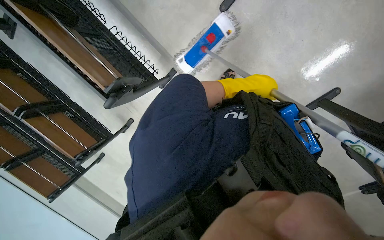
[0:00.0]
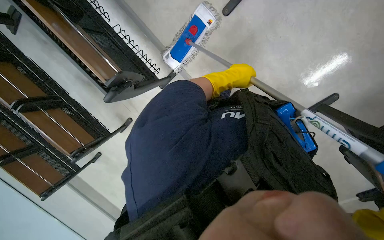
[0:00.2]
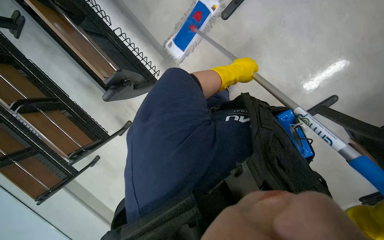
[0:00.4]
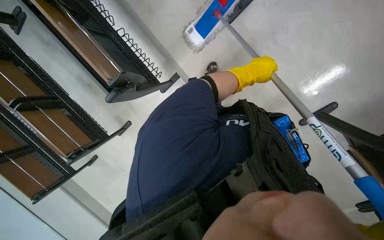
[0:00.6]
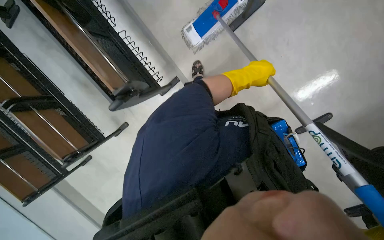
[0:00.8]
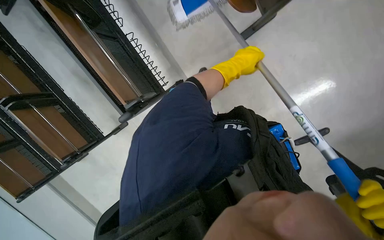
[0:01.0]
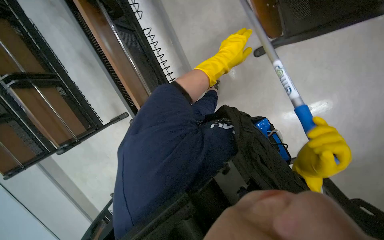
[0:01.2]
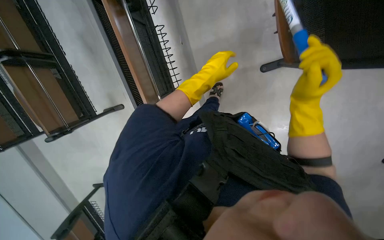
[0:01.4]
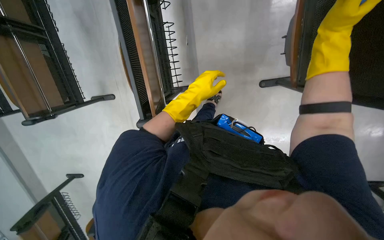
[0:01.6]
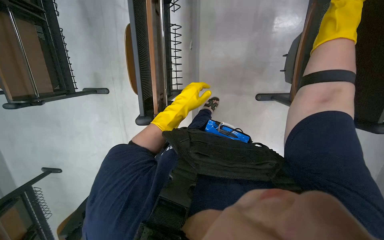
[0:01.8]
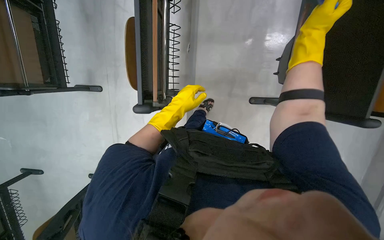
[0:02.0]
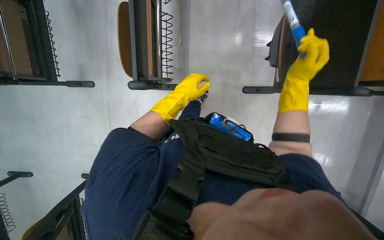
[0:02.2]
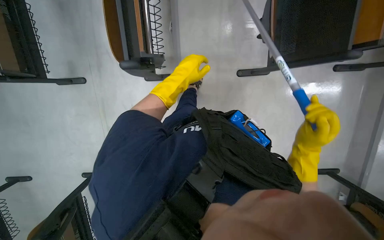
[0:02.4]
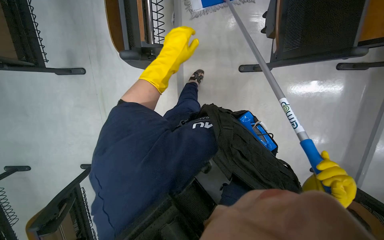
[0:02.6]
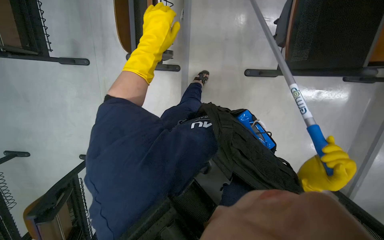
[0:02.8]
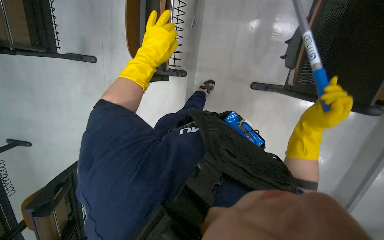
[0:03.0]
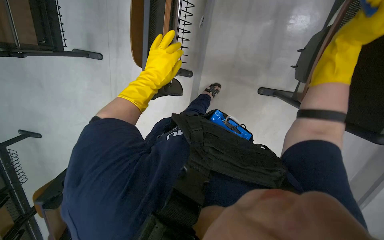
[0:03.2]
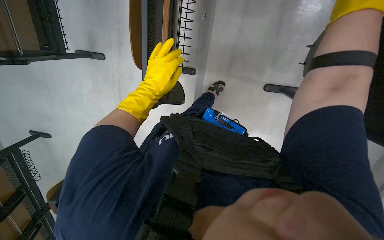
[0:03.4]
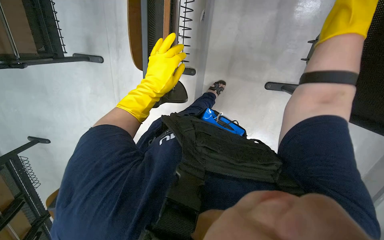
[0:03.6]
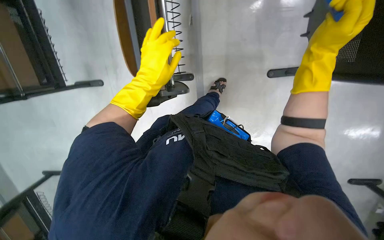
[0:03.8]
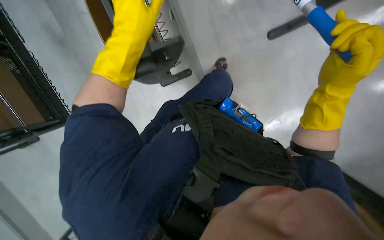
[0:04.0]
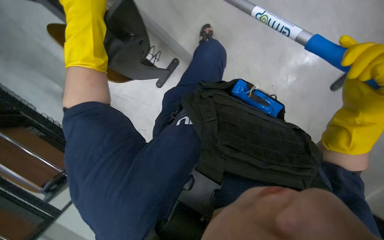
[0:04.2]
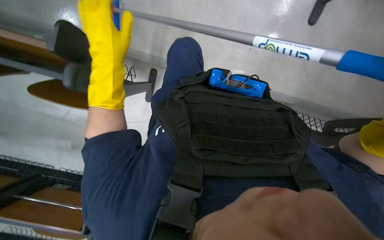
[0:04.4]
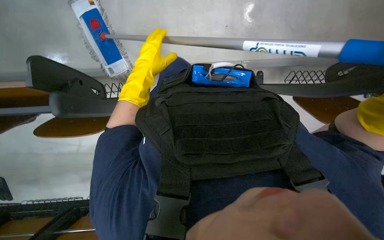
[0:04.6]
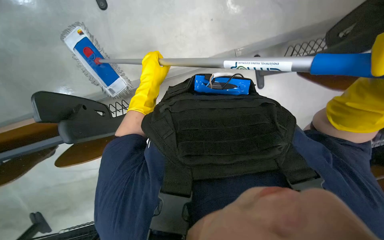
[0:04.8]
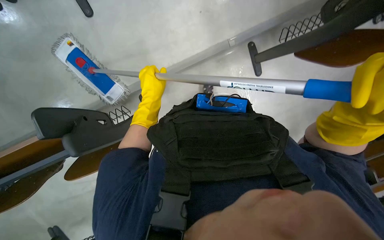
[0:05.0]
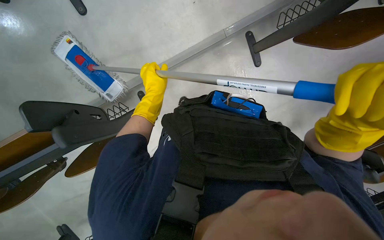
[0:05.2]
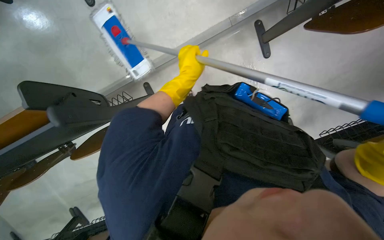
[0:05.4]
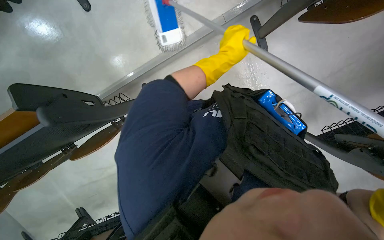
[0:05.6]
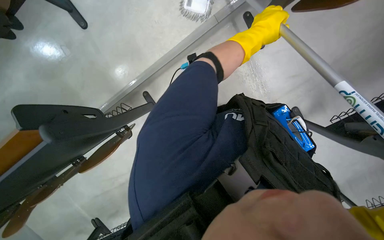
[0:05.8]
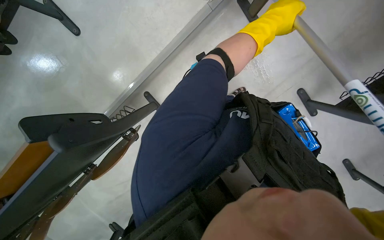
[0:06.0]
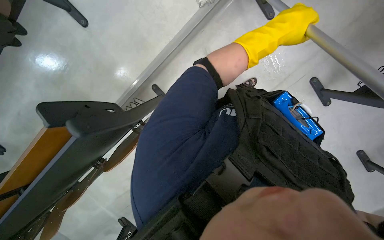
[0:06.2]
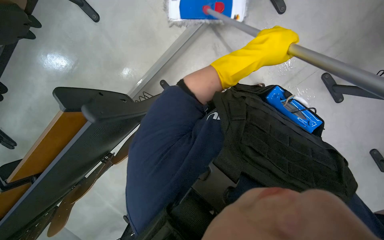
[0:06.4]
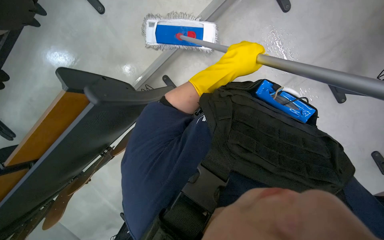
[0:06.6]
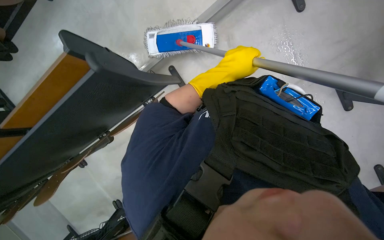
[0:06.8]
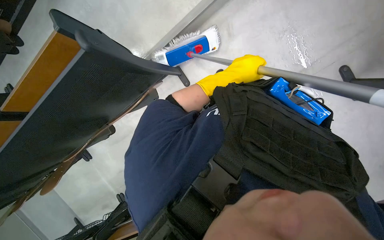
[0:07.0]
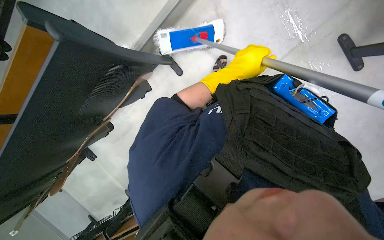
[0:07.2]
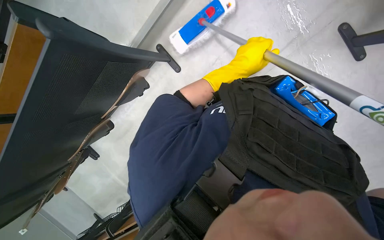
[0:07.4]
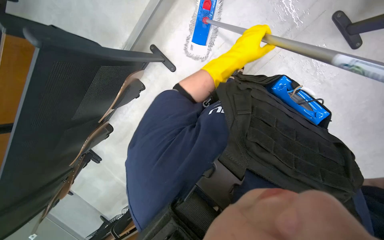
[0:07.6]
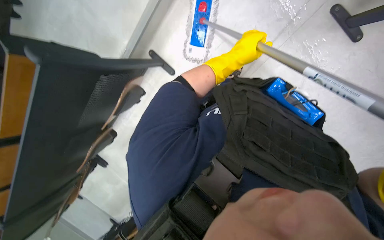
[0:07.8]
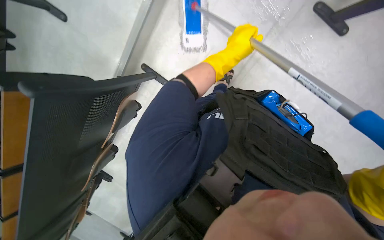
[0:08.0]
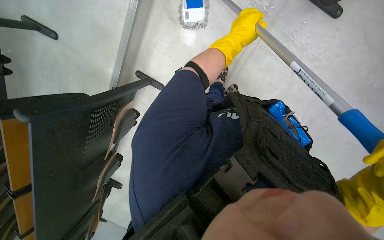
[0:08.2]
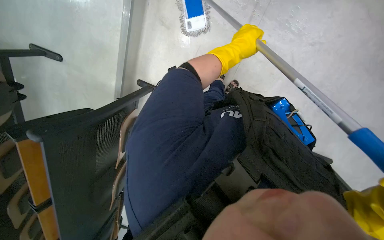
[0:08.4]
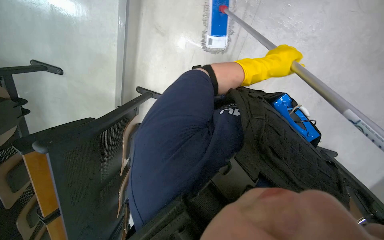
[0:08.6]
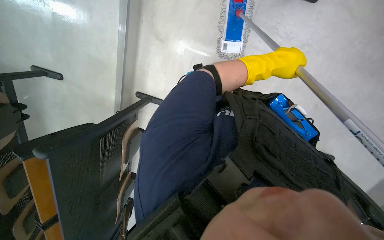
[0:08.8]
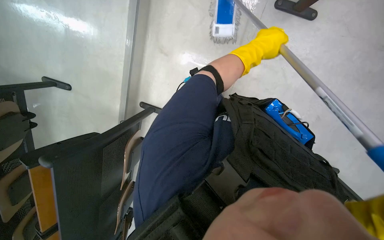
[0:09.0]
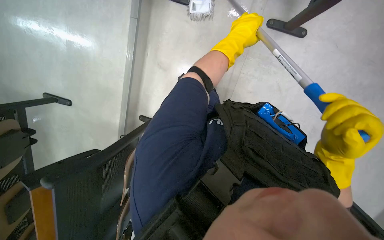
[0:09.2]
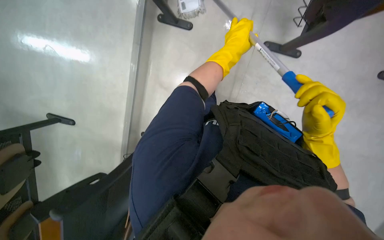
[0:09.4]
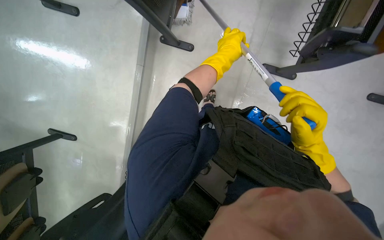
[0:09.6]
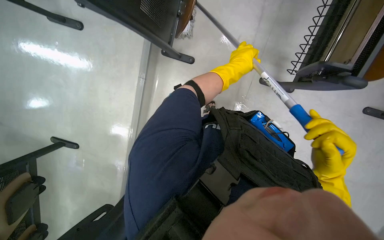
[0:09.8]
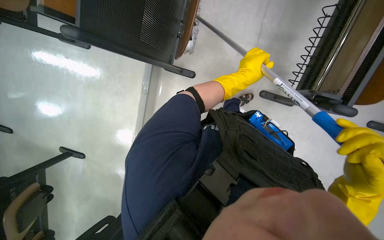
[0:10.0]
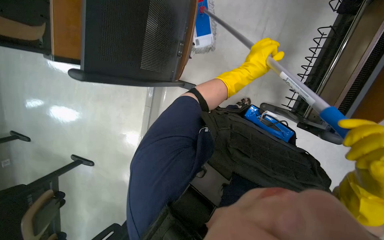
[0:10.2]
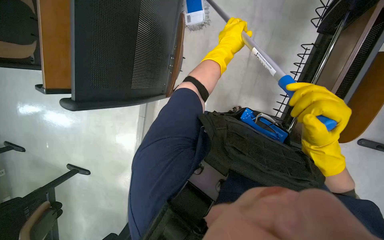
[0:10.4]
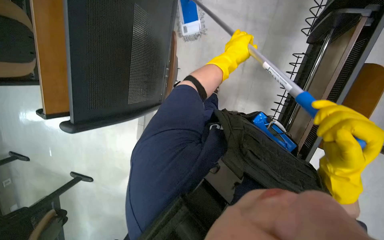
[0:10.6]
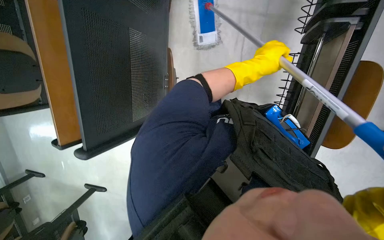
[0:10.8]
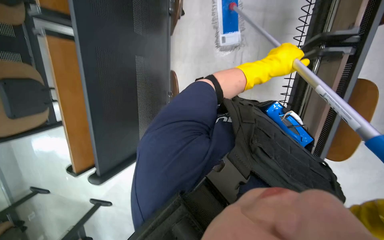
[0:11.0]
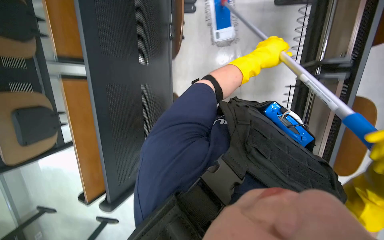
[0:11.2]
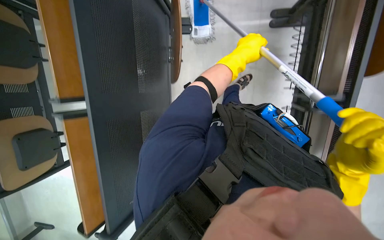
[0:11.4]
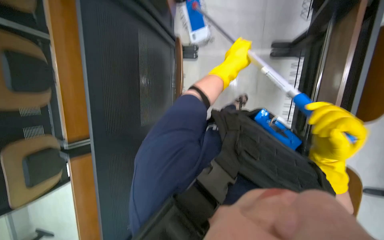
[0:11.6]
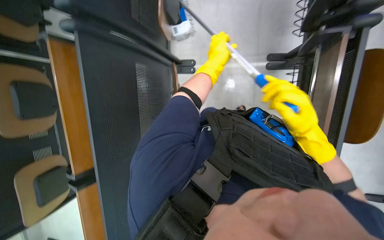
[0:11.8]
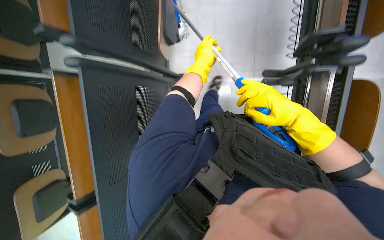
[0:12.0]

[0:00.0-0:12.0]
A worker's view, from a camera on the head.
Job: mopping floor.
The whole recording: Mopping lecture hall floor. The worker mops the floor in the lecture hall, moving chairs and other items as needed to clean the area.
0:00.0 to 0:01.6: The camera travels approximately 50 cm. The view pans to the right by approximately 20 degrees. The scene turns some 35 degrees clockwise in the picture.
0:01.6 to 0:03.0: The left hand is displaced to the left by about 15 cm.
0:03.0 to 0:04.4: The scene rotates counterclockwise by some 30 degrees.
0:04.4 to 0:06.0: The scene turns some 40 degrees counterclockwise in the picture.
0:06.0 to 0:07.6: The camera is aimed about 15 degrees further to the left. The camera pitches downward, by roughly 15 degrees. The left hand shifts about 10 cm down the picture.
0:07.6 to 0:09.0: The left hand shifts some 15 cm to the right.
0:09.0 to 0:10.4: The view tips upward by about 20 degrees.

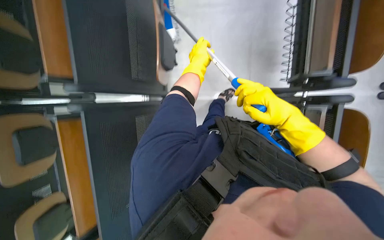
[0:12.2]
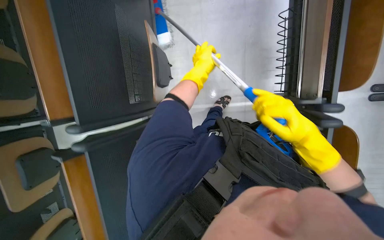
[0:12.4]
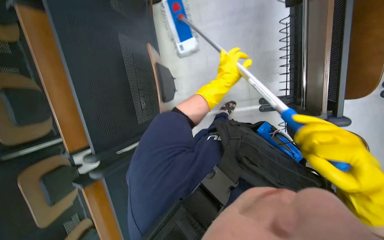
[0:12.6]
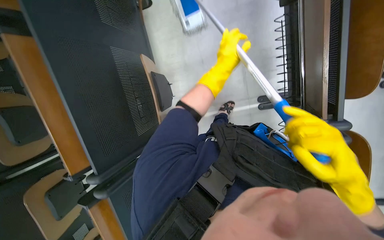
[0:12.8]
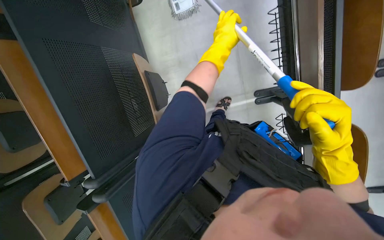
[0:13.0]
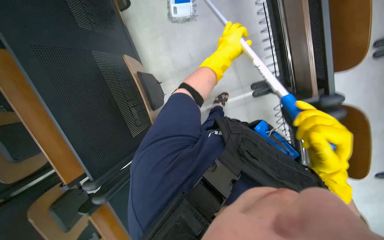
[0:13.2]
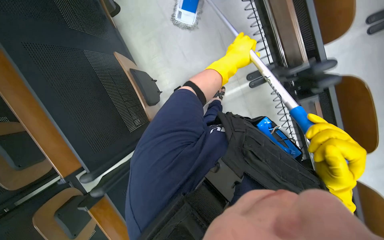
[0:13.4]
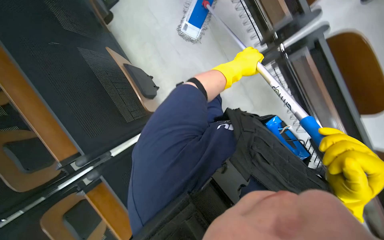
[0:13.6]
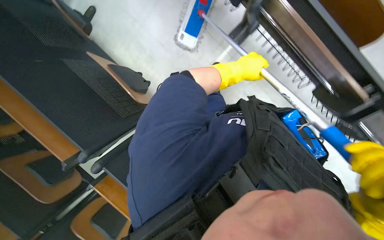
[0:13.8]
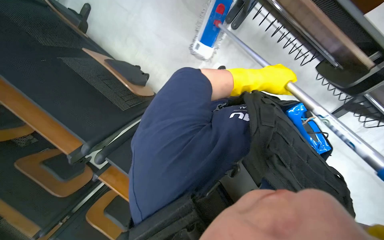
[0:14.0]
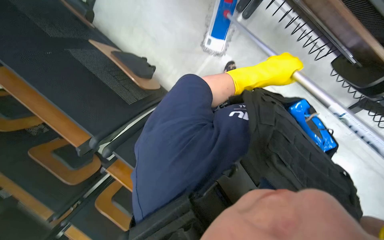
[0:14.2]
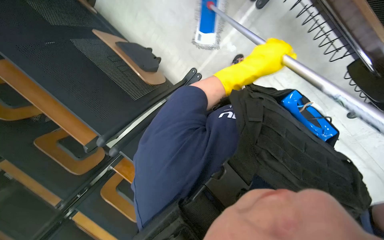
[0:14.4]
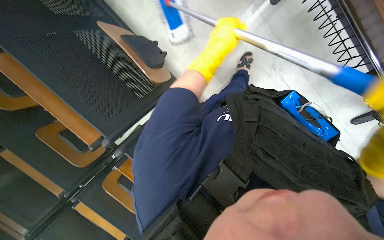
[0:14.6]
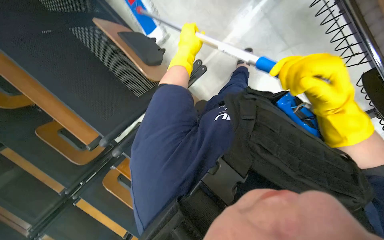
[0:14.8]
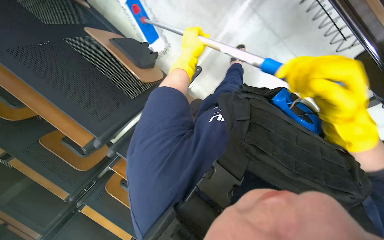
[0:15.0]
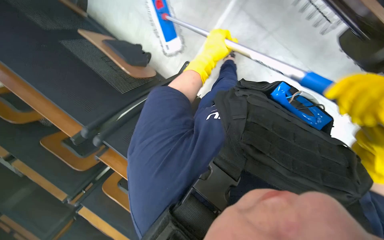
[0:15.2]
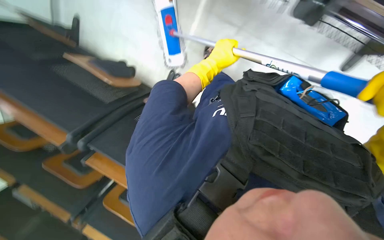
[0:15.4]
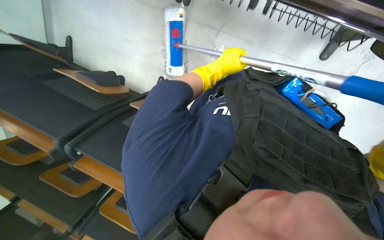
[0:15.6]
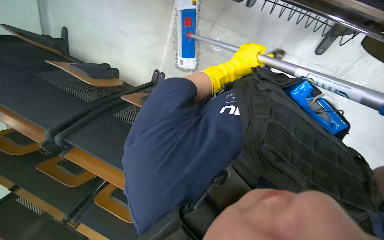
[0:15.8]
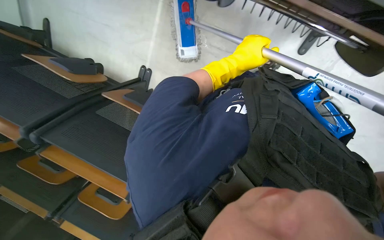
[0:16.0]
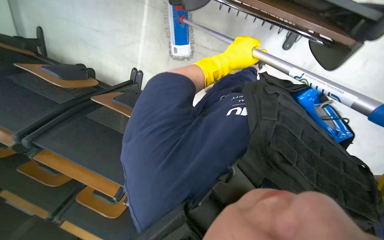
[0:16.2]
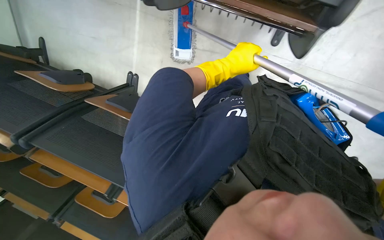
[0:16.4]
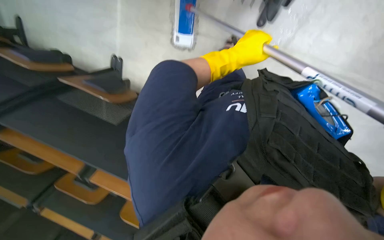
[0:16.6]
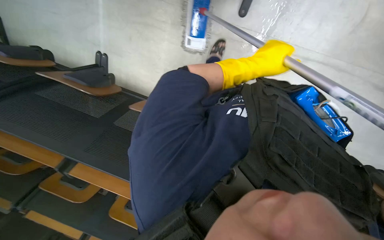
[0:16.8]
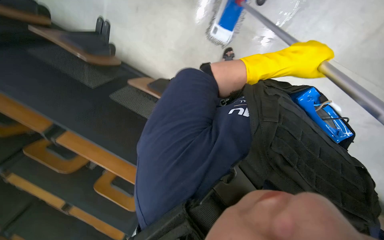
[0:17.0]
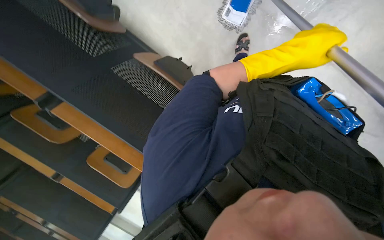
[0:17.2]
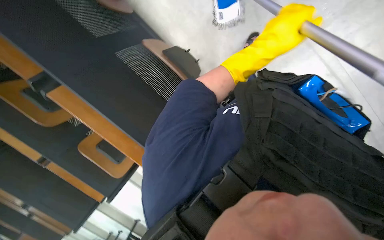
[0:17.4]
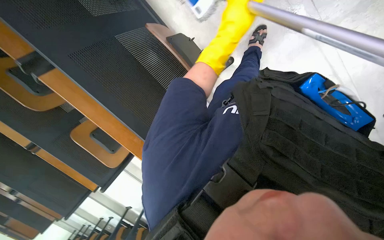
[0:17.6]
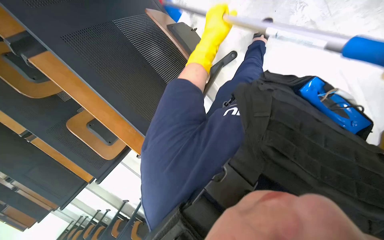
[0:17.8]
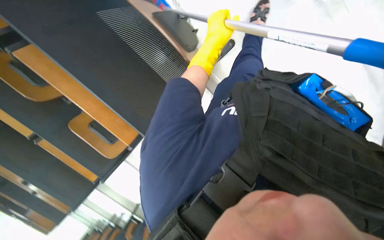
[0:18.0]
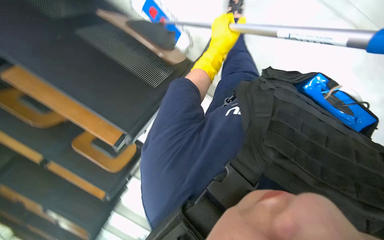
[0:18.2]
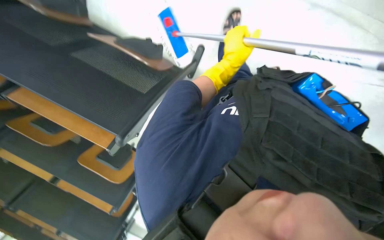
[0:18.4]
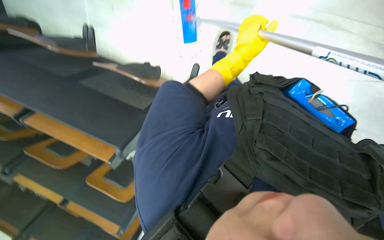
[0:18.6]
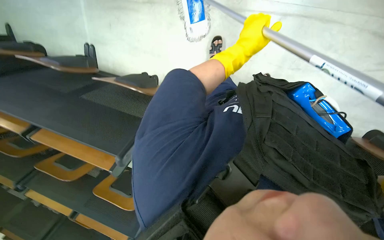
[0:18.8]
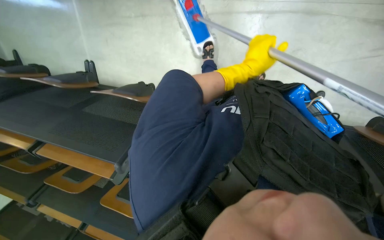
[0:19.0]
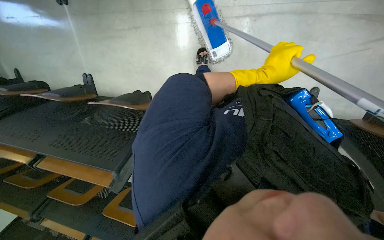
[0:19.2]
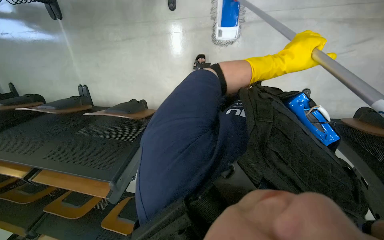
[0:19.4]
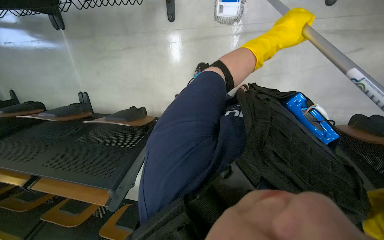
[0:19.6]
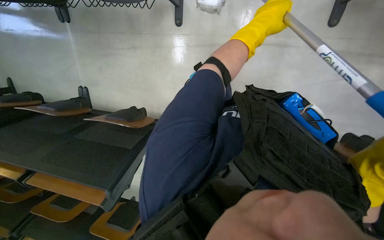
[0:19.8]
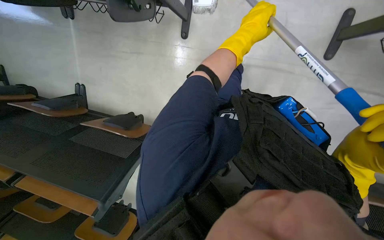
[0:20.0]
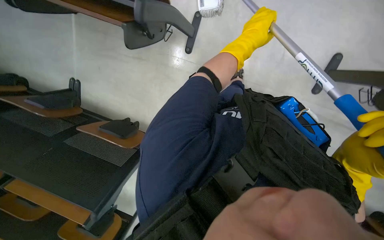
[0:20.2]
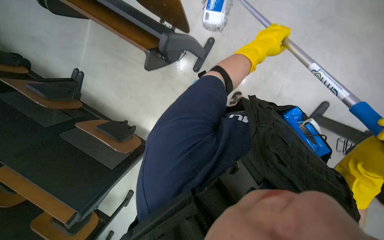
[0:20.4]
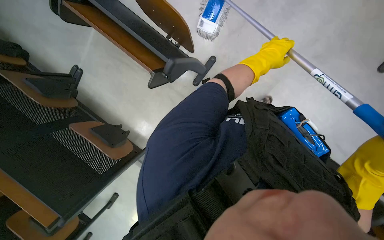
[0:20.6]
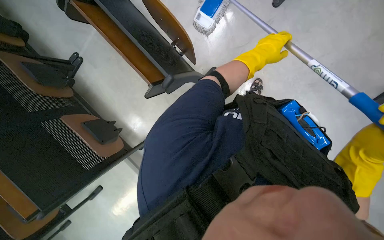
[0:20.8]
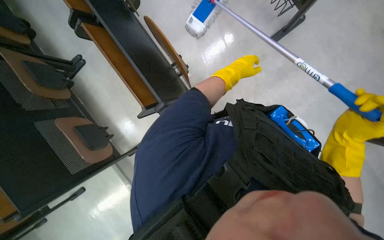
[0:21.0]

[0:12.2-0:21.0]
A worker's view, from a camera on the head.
Job: mopping floor.
The whole recording: Mopping lecture hall floor. The worker mops the floor in the lecture hall, moving chairs and other items as needed to clean the area.
0:13.6 to 0:15.2: The left hand shifts some 20 cm to the left.
0:15.2 to 0:16.6: The left hand heads to the right, covering approximately 10 cm.
0:16.6 to 0:18.0: The left hand reaches some 15 cm to the right, then returns.
0:18.0 to 0:19.6: The view tips upward by approximately 20 degrees. The left hand shifts some 30 cm to the right.
0:19.6 to 0:21.0: The wearer moves approximately 60 cm. The view swings about 20 degrees to the right. Everything in view rotates some 45 degrees clockwise.
